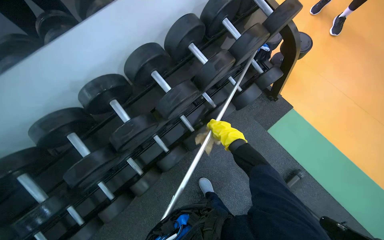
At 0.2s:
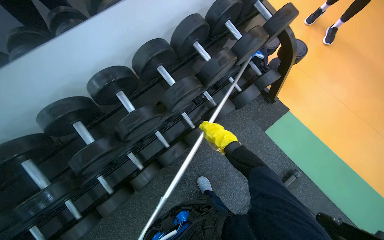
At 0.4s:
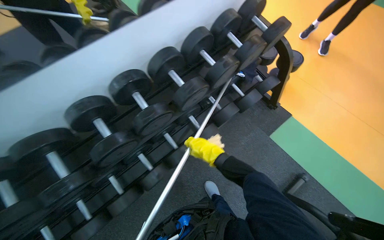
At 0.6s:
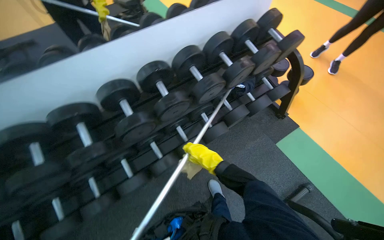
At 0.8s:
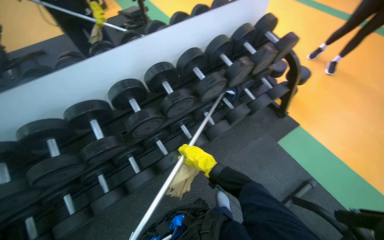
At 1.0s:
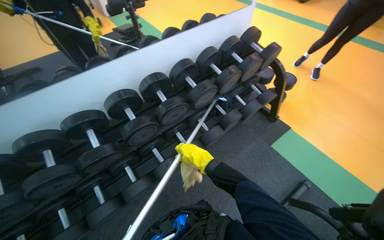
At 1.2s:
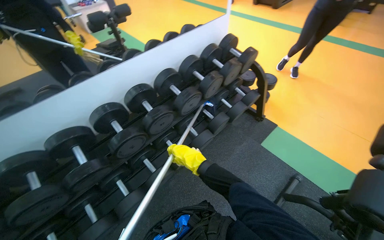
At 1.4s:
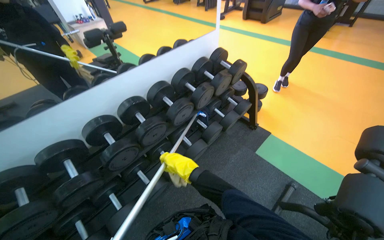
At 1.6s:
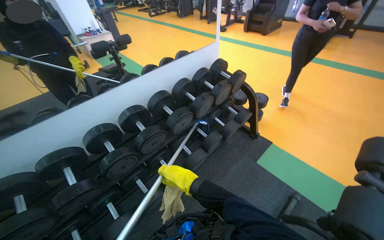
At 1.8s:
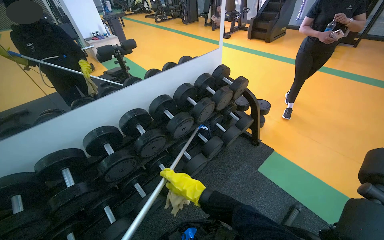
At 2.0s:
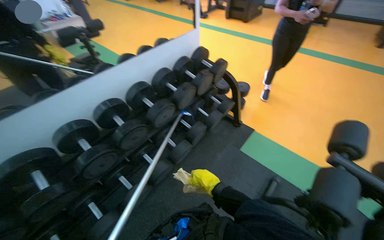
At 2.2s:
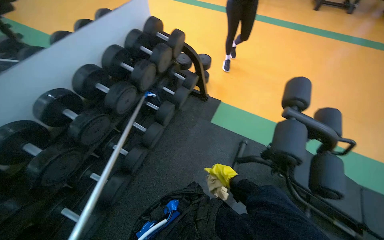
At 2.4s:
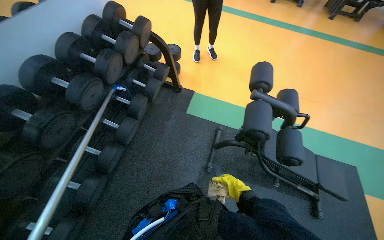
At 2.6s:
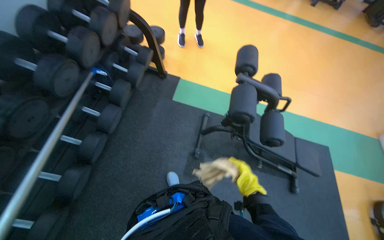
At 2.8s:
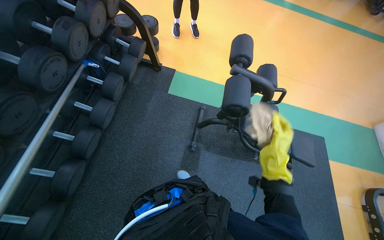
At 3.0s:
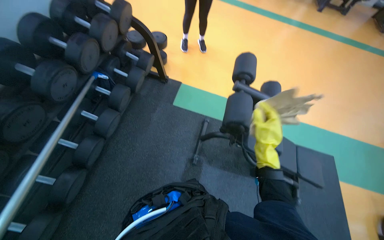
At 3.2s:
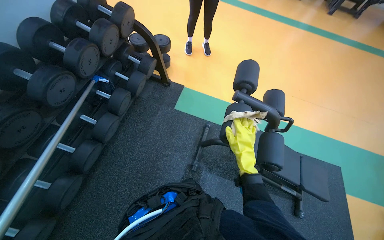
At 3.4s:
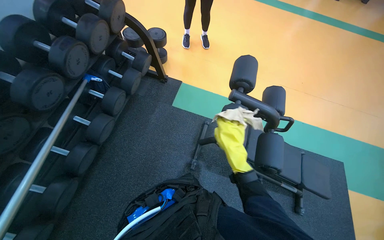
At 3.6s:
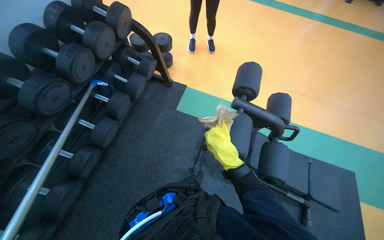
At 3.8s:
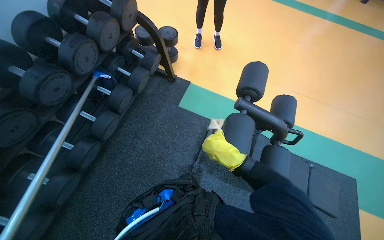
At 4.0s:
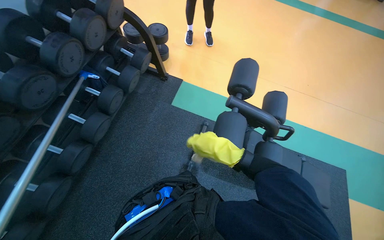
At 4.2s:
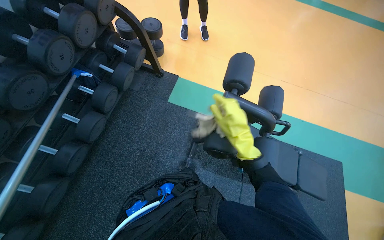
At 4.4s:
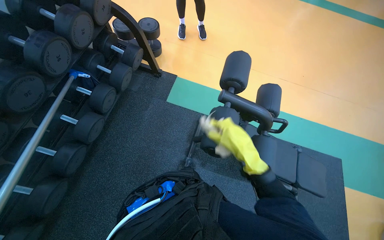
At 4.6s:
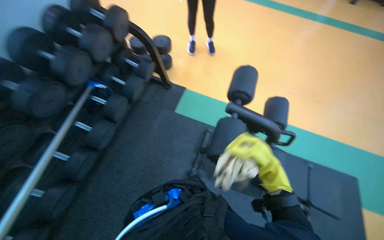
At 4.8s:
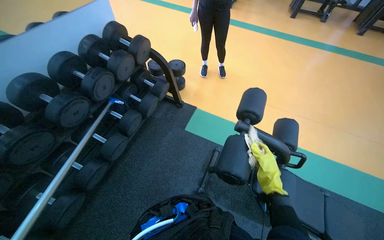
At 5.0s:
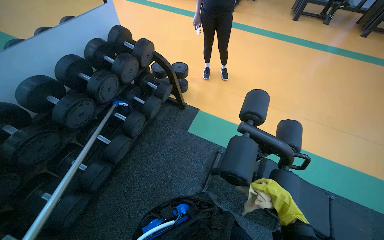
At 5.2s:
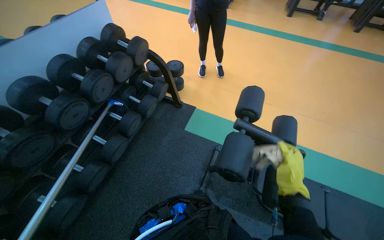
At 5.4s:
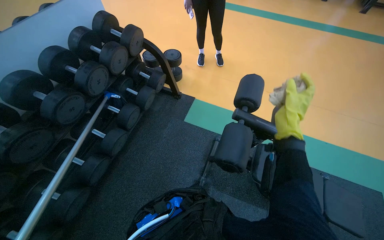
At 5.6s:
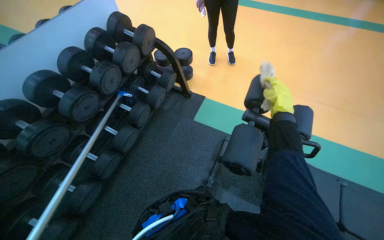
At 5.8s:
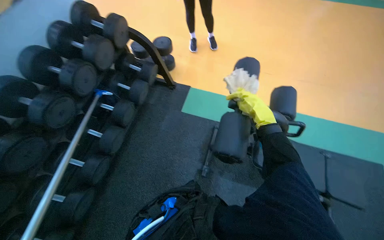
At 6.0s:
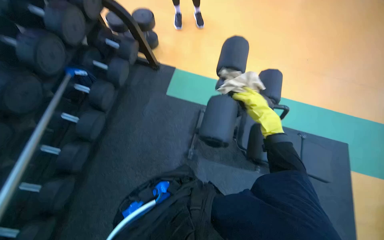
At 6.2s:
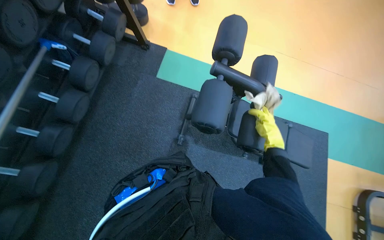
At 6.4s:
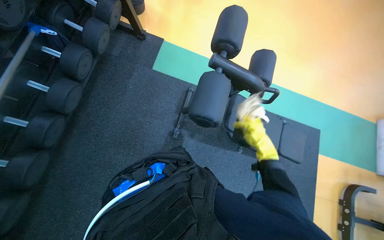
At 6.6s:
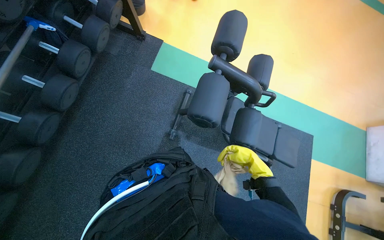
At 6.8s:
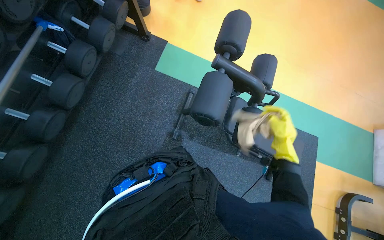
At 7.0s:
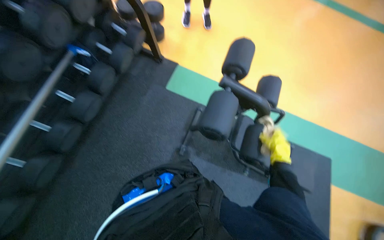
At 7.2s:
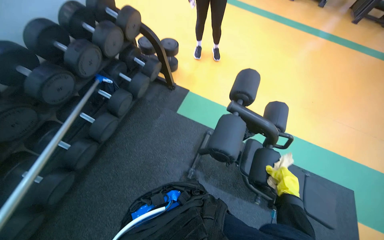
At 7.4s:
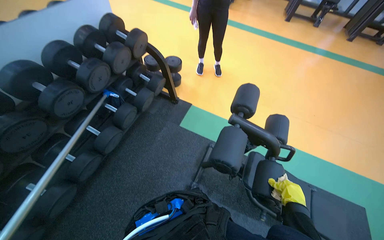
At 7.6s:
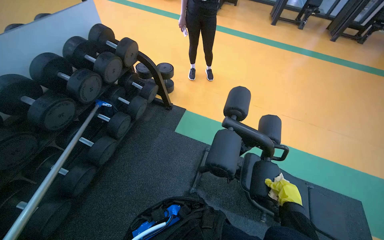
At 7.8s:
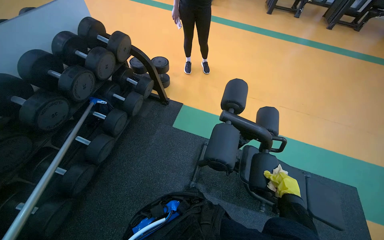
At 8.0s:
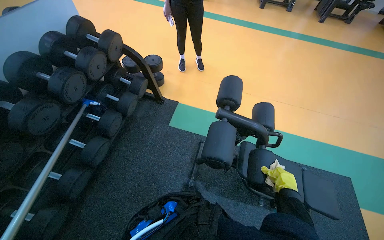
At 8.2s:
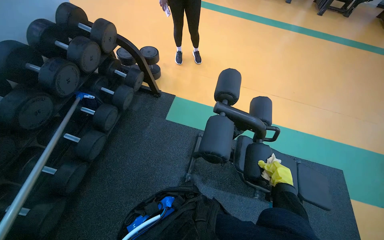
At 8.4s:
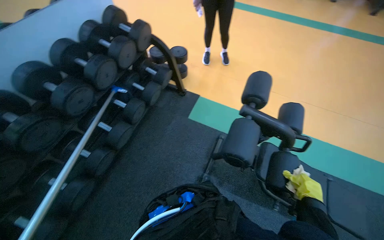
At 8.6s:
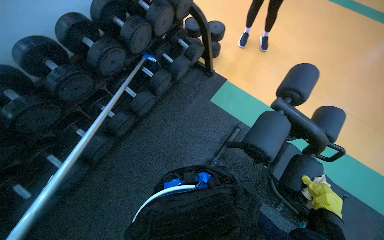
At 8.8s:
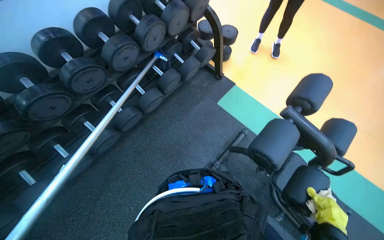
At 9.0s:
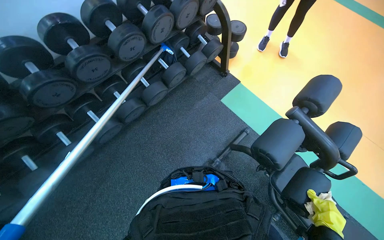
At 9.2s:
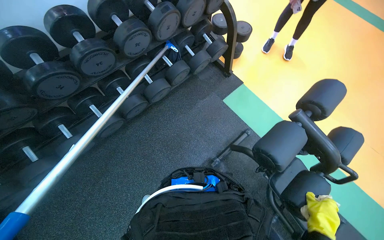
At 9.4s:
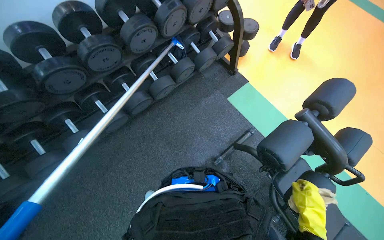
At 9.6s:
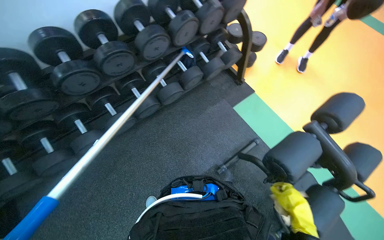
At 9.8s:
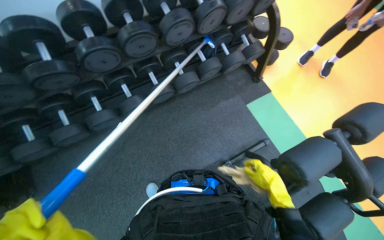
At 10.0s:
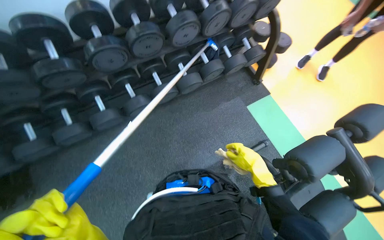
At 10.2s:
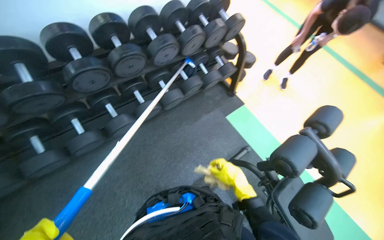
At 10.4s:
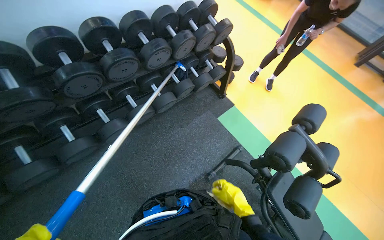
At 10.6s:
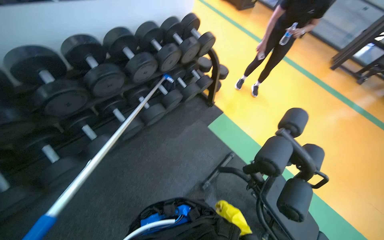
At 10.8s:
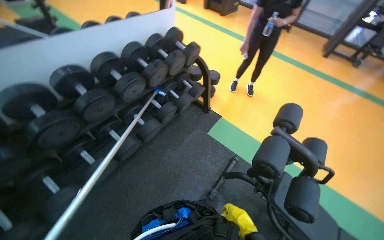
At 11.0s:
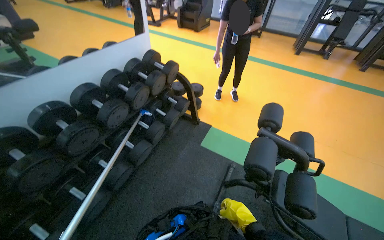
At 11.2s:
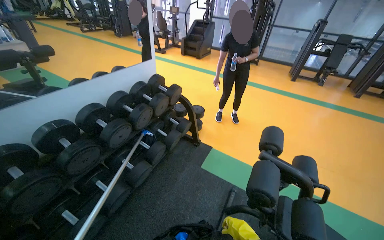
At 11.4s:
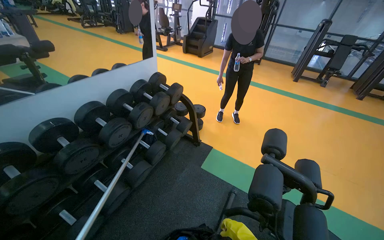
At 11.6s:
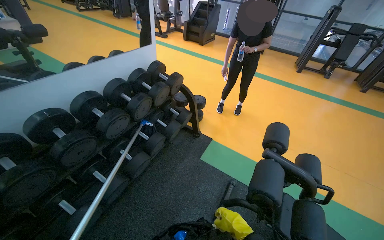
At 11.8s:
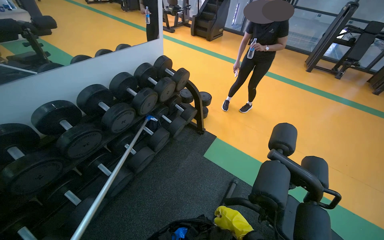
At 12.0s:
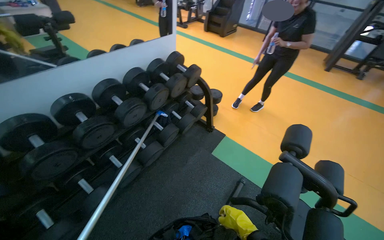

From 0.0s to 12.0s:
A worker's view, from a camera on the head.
Job: wiping surfaces.
The whole recording: Cleaning gym equipment. The worker cleans various gym equipment, including benches and dumbbell racks, using a long-handled tool and a cloth.
From 0.0s to 1.6s: The camera travels some 50 cm. The view tips upward by roughly 30 degrees.
From 1.6s to 3.0s: The wearer's head swings approximately 35 degrees to the right. The camera pitches downward, by roughly 15 degrees.
From 3.0s to 4.4s: The right hand reaches some 20 cm farther from the camera, then returns.
From 4.4s to 6.0s: The right hand shifts roughly 10 cm to the right, and goes down the picture and returns, some 10 cm each way.
From 6.0s to 7.6s: The view tips upward by approximately 20 degrees.
From 7.6s to 9.0s: The wearer looks approximately 25 degrees further to the left. The view tips downward by some 15 degrees.
From 10.4s to 12.0s: The wearer looks about 10 degrees further upward.

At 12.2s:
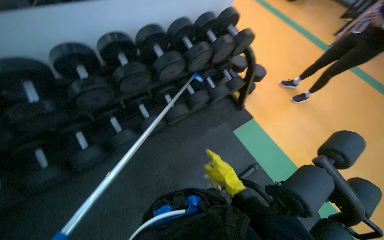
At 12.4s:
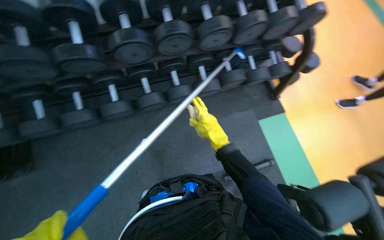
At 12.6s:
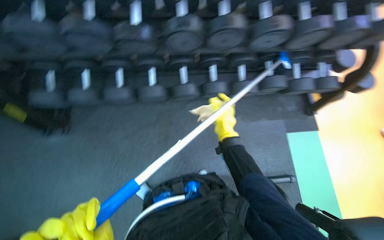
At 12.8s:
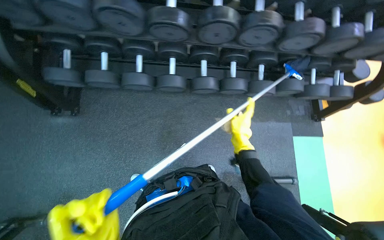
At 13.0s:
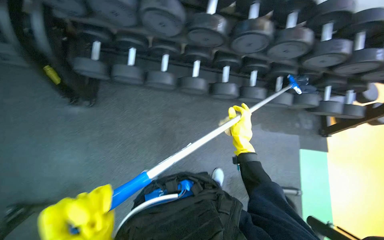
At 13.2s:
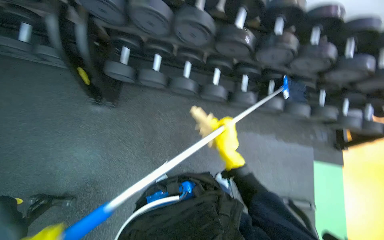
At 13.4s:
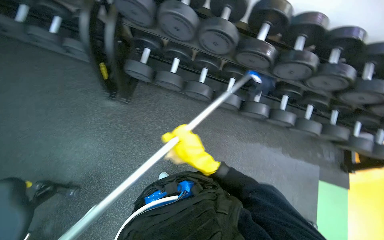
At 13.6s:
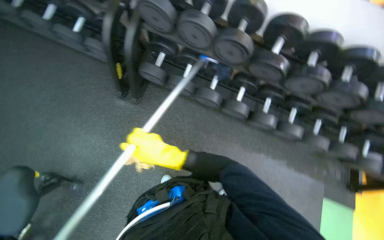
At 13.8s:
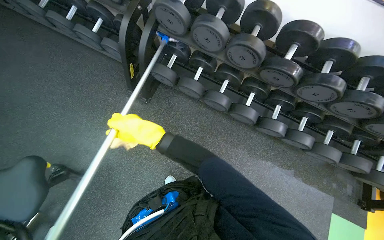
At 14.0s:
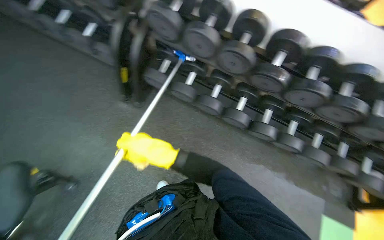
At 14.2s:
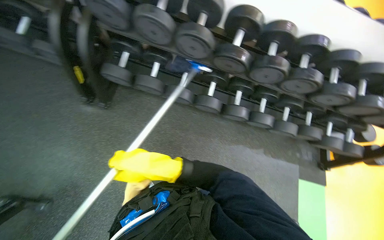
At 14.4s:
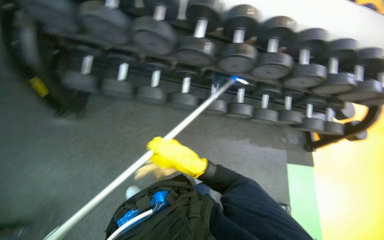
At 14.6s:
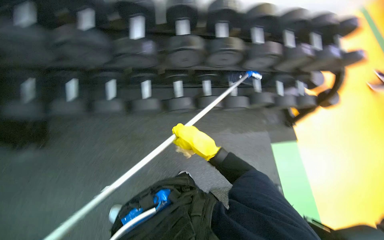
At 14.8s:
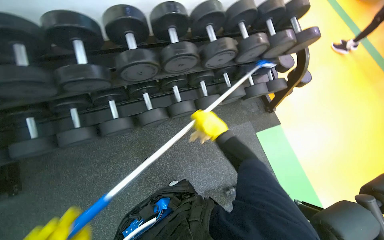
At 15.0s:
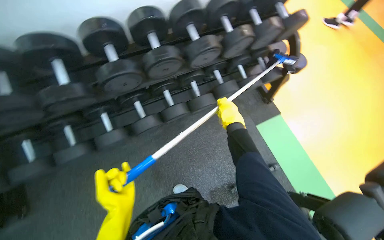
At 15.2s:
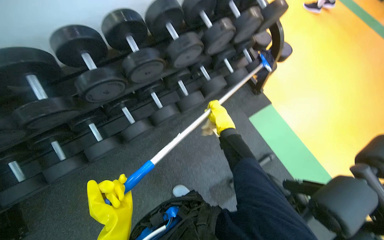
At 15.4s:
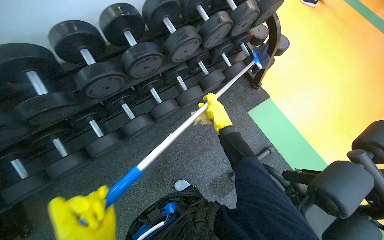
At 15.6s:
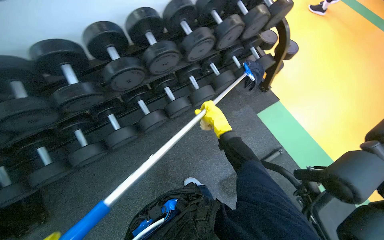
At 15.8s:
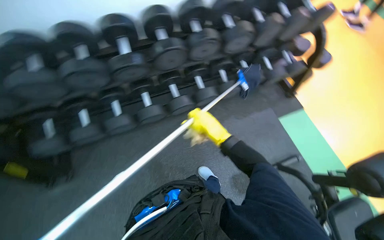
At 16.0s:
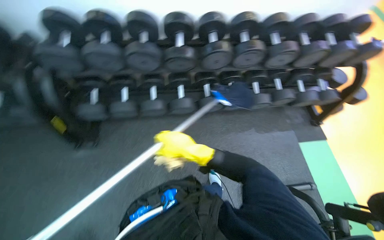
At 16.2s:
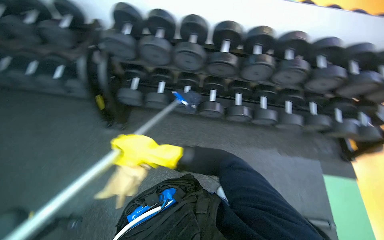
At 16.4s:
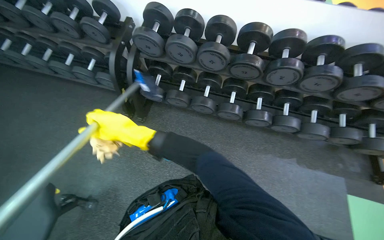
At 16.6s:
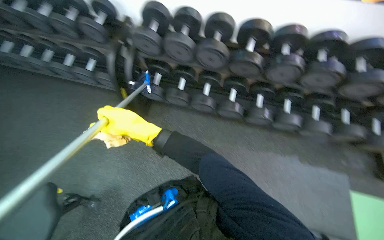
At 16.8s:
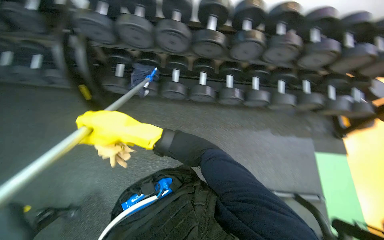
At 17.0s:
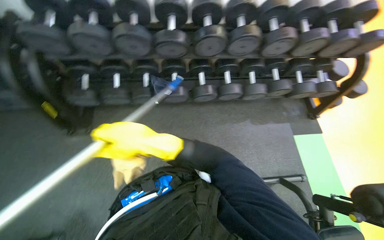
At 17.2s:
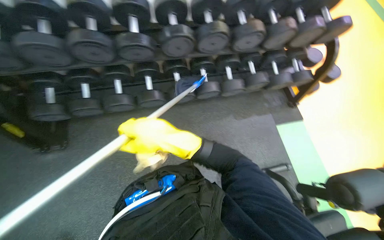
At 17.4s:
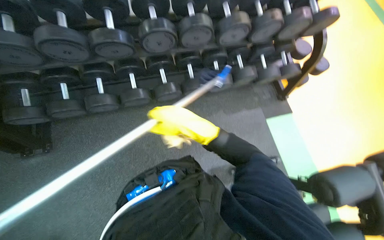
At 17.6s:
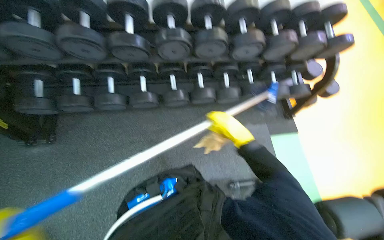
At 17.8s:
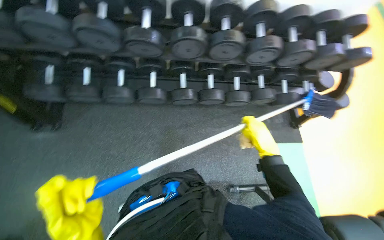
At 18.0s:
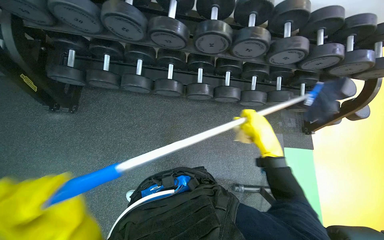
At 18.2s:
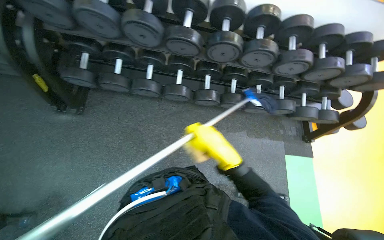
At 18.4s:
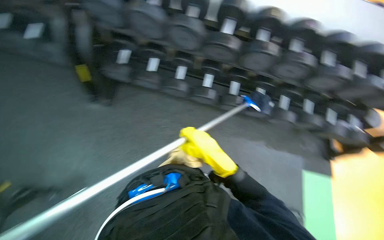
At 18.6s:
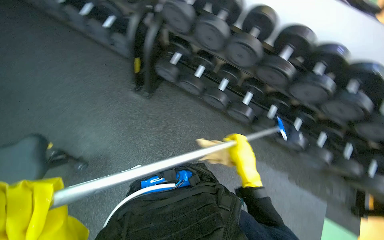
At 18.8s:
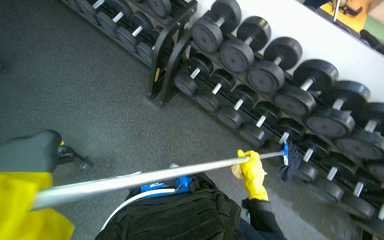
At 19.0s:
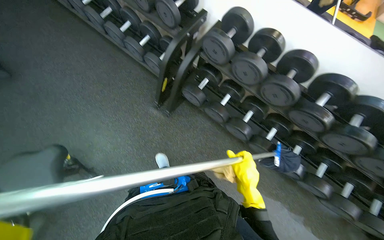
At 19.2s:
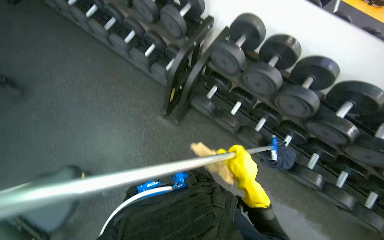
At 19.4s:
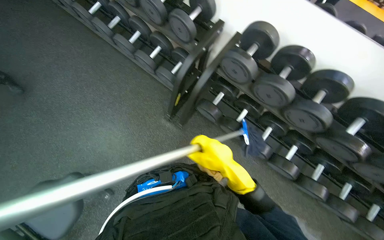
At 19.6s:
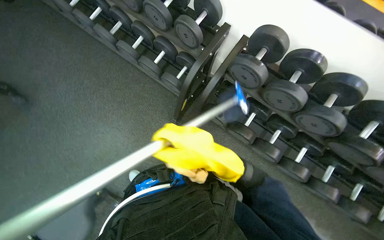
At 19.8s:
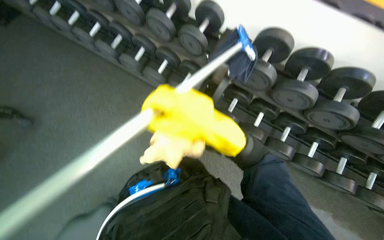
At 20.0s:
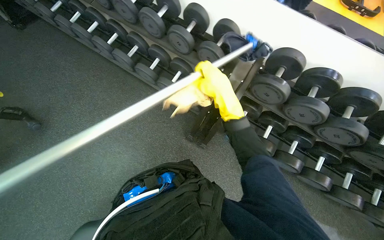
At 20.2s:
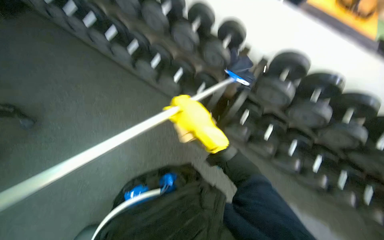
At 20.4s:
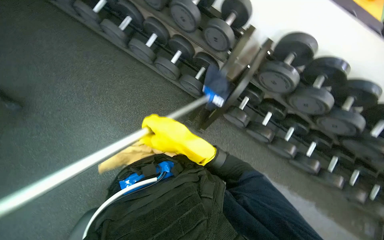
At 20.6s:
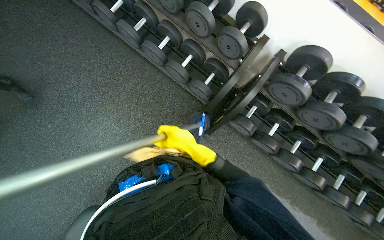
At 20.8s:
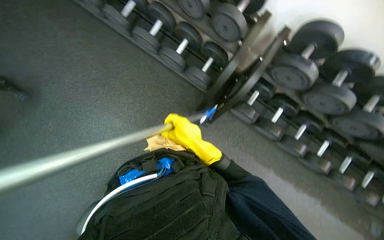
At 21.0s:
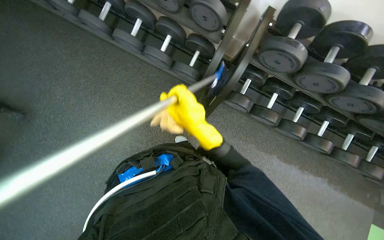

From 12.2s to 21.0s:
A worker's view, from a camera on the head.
Job: wiping surfaces.
The whole recording: Cleaning gym equipment. The worker cleans various gym equipment, including benches and dumbbell racks, using a long-handled tool and a cloth.
From 12.2s to 13.6s: The head travels about 60 cm. The wearer's head swings approximately 55 degrees to the left.
From 13.6s to 15.2s: The camera travels roughly 60 cm. The head turns to the right by some 55 degrees.
From 15.2s to 16.6s: The head travels roughly 60 cm. The head rotates approximately 45 degrees to the left.
From 18.0s to 19.6s: The head travels roughly 60 cm. The head rotates about 40 degrees to the left.
